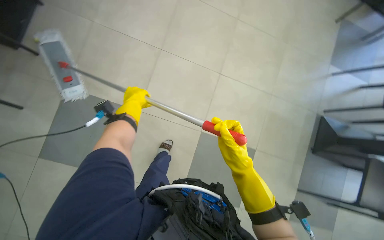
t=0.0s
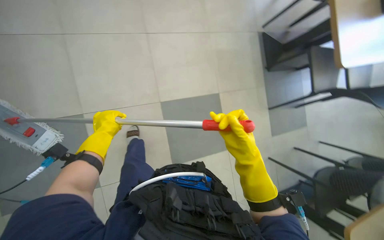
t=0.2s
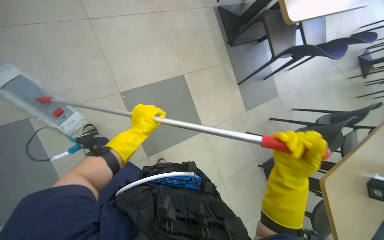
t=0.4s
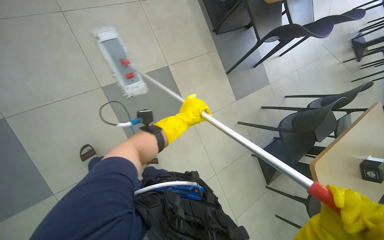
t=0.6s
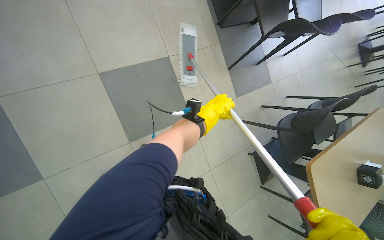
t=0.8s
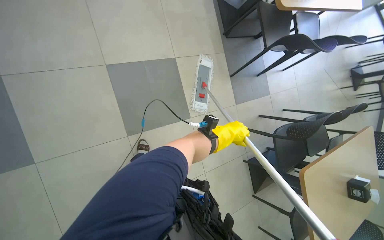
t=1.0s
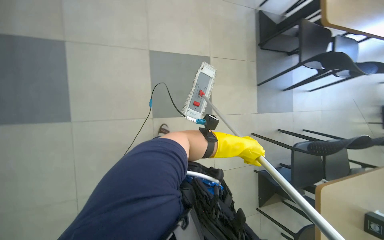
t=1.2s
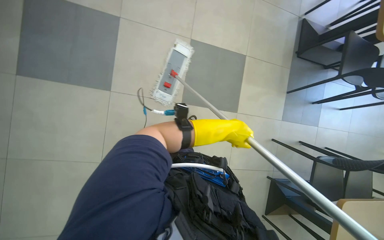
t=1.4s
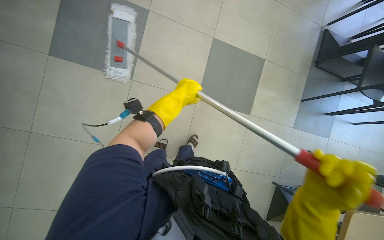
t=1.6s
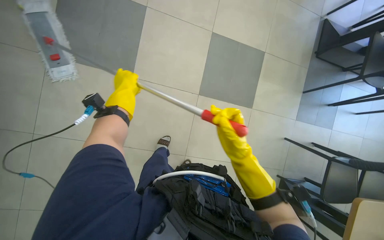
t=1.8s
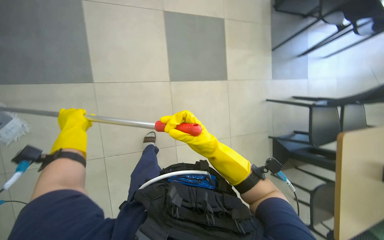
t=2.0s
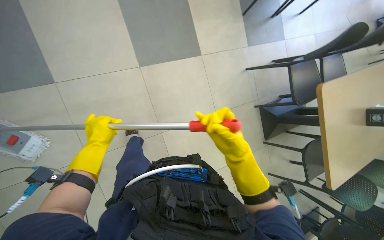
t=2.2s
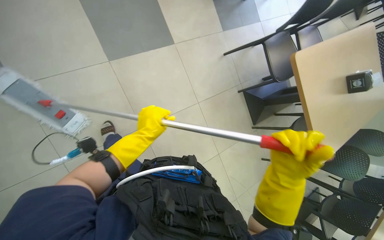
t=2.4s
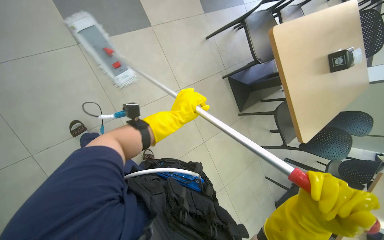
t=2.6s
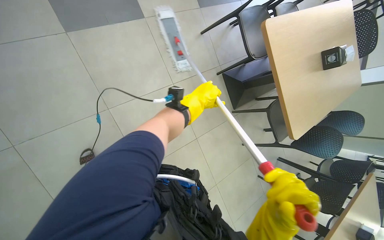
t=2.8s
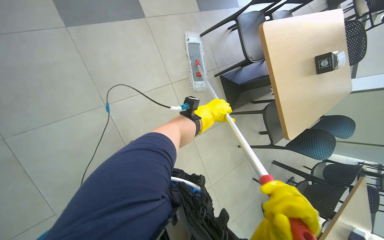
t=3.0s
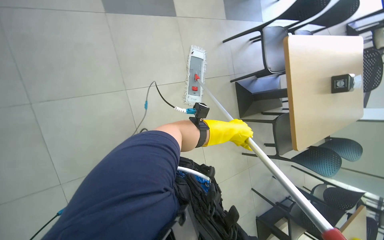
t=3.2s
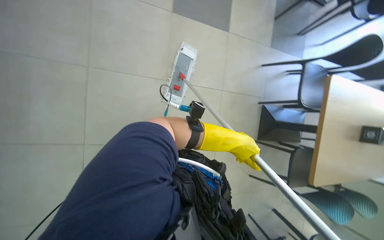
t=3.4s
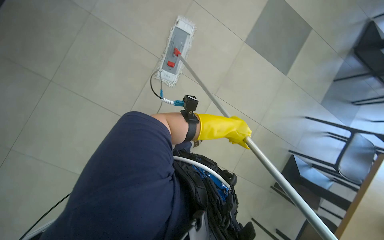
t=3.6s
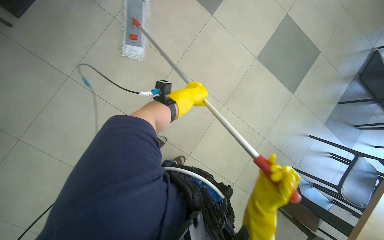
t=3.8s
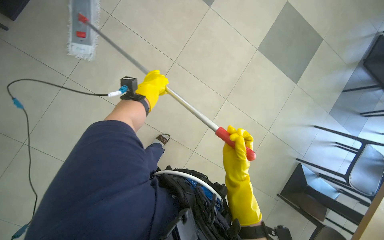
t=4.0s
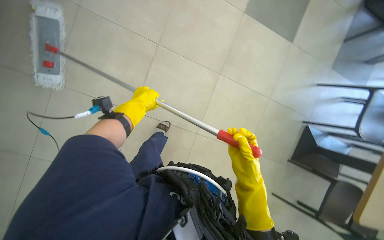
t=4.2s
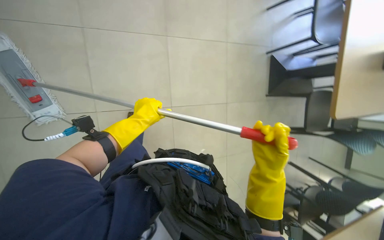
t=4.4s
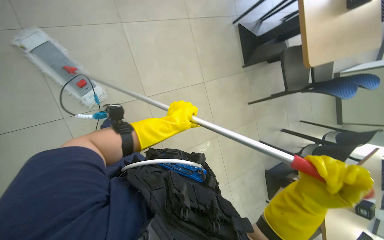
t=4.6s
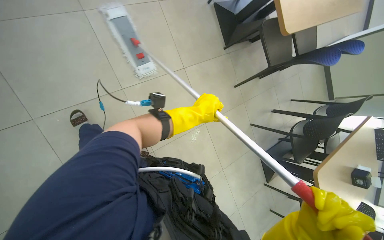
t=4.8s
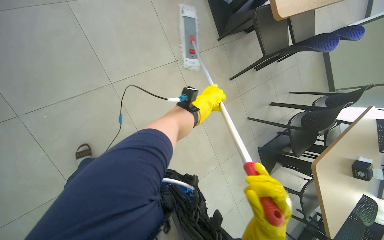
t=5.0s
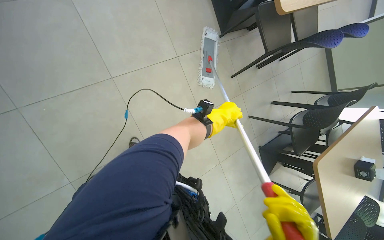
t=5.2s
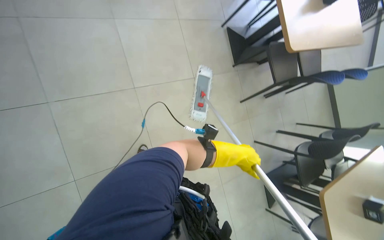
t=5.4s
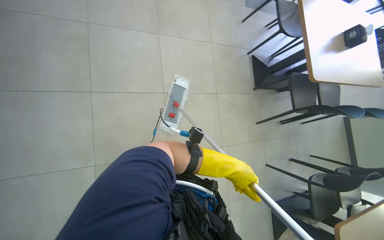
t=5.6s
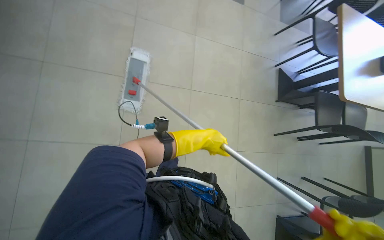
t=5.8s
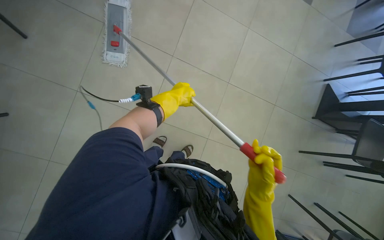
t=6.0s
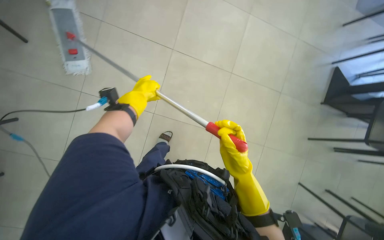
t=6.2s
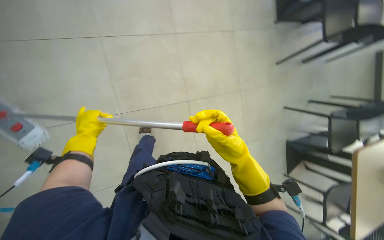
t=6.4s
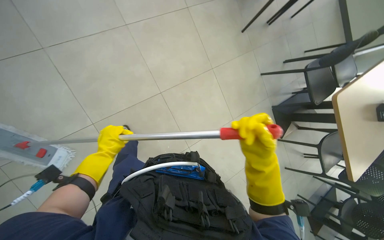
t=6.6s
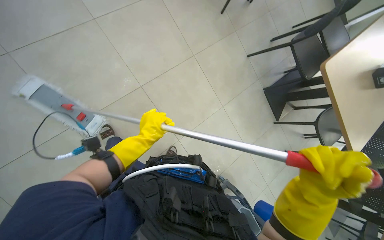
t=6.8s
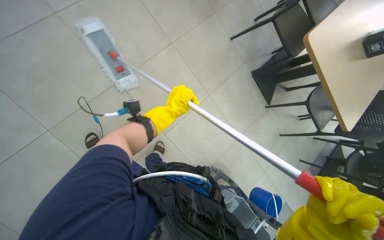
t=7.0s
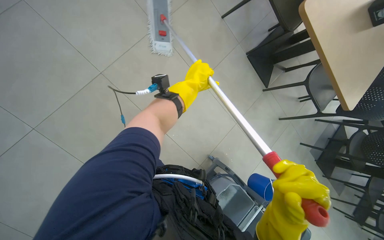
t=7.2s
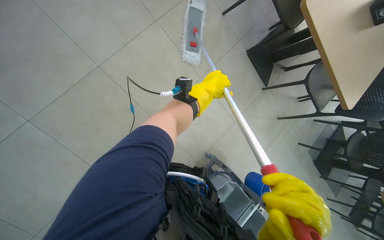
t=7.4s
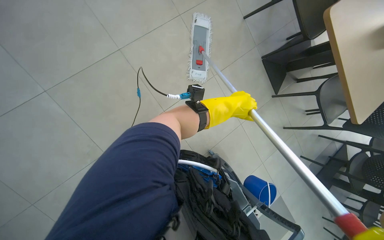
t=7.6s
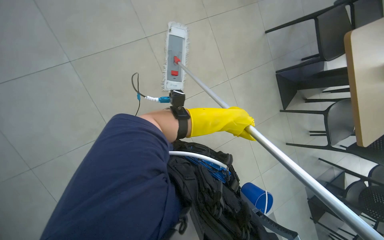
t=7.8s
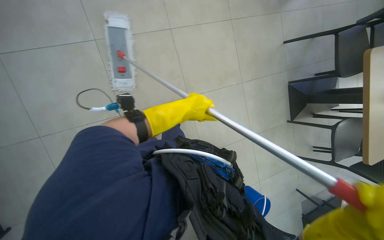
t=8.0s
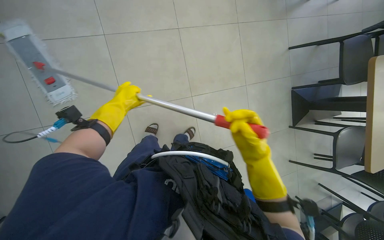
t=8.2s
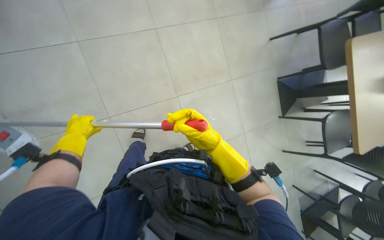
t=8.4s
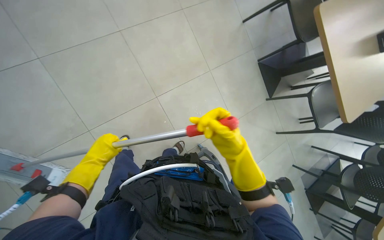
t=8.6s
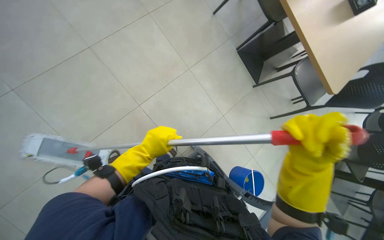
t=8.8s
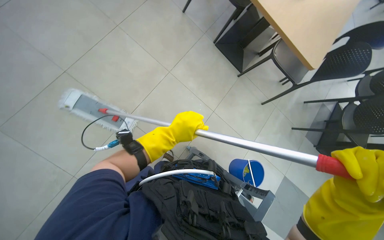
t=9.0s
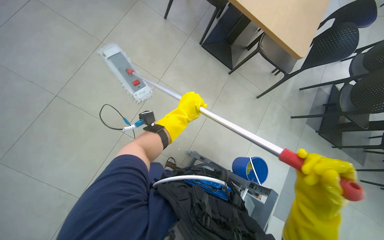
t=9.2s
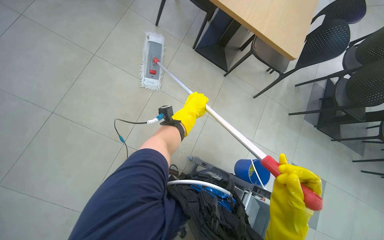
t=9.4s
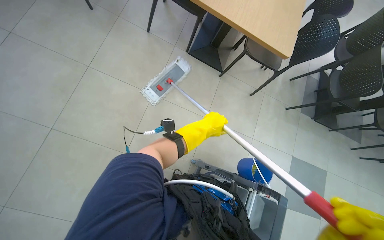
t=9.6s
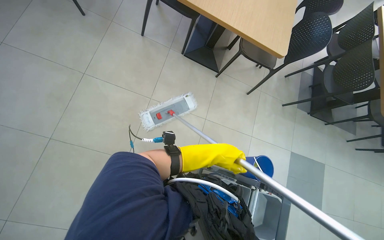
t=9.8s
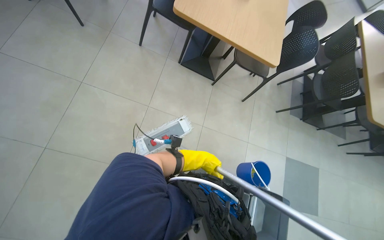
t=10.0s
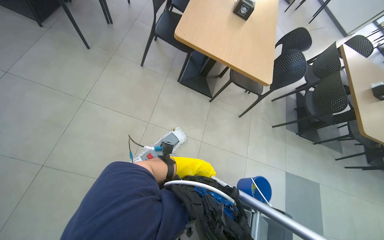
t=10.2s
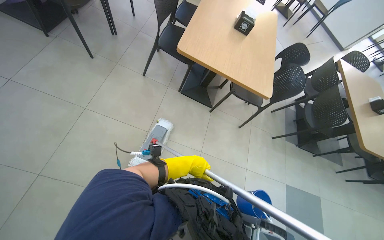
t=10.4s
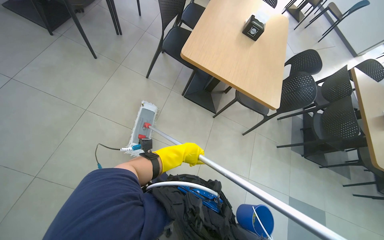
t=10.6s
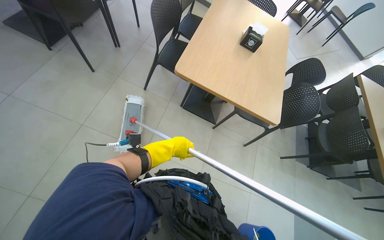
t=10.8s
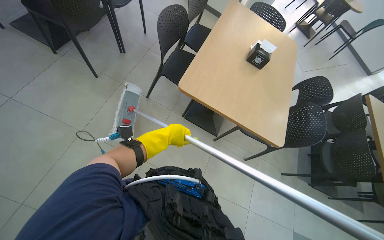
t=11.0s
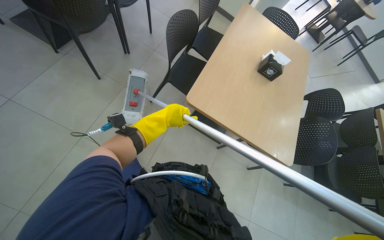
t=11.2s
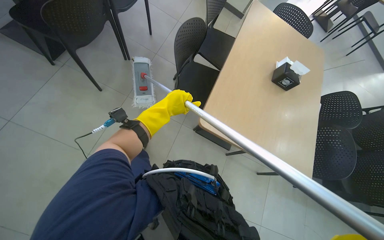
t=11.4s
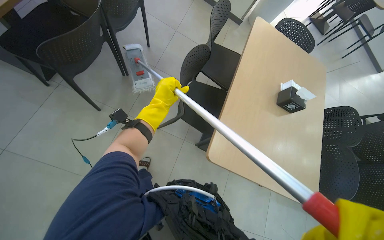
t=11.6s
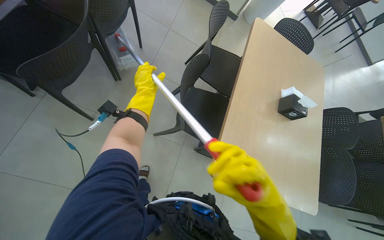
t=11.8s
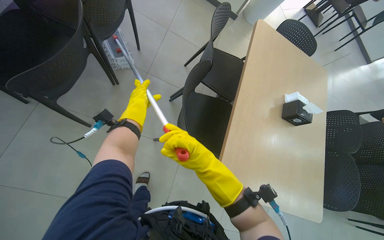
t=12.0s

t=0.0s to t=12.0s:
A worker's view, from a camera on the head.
Job: mopping floor.
The whole recording: Mopping the floor. The worker mops the floor with a flat mop.
t=0.0s to t=1.6s: The camera is carried about 50 cm.
t=1.6s to t=3.0s: The head travels roughly 60 cm.
t=3.0s to t=4.4s: The wearer looks roughly 30 degrees further to the left.
t=4.4s to t=6.0s: The wearer moves roughly 40 cm. The wearer looks about 30 degrees further to the left.
t=6.0s to t=7.6s: The head travels some 40 cm. The camera pitches downward, by some 20 degrees. The scene rotates counterclockwise by approximately 35 degrees.
t=10.4s to t=12.0s: The head travels roughly 1 m.

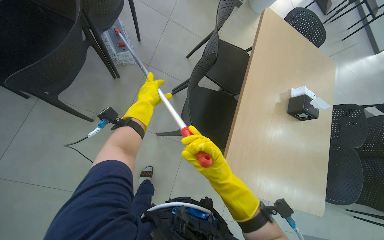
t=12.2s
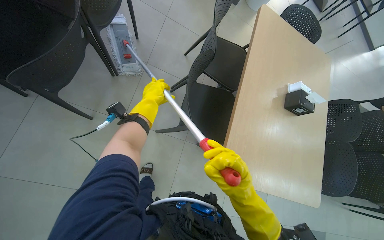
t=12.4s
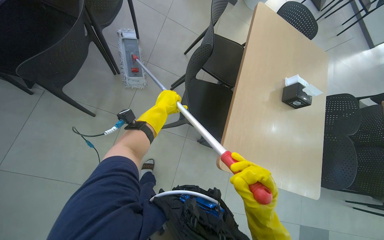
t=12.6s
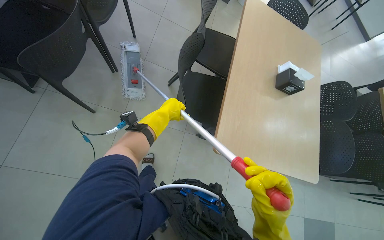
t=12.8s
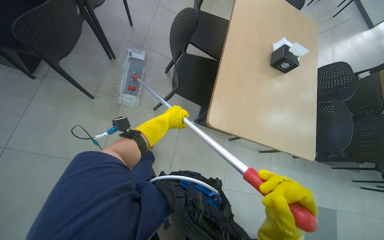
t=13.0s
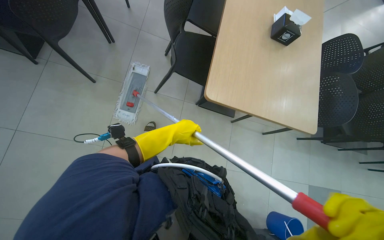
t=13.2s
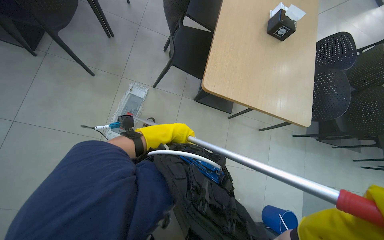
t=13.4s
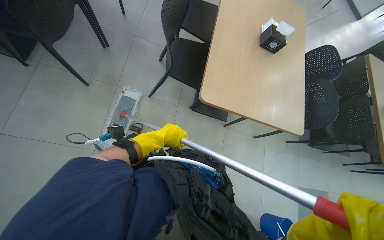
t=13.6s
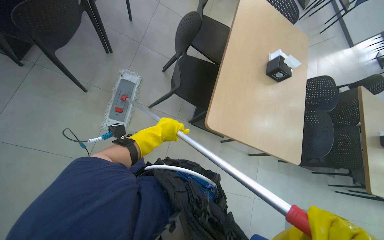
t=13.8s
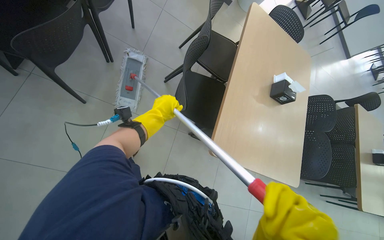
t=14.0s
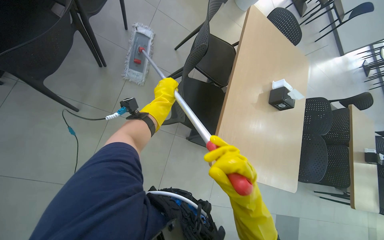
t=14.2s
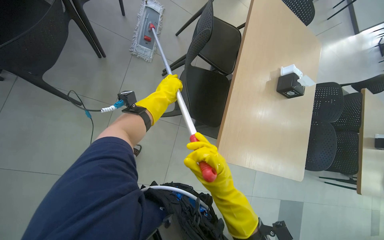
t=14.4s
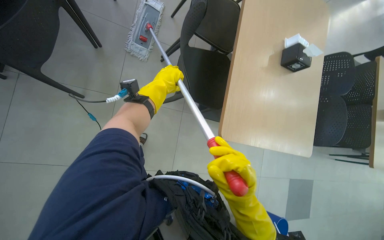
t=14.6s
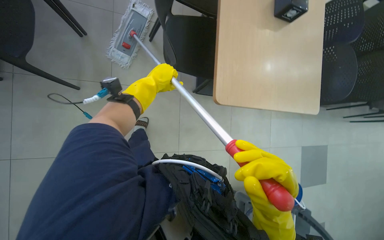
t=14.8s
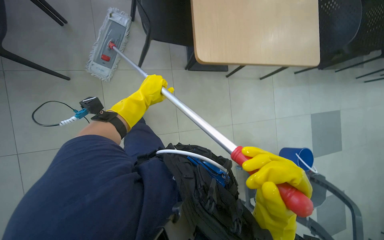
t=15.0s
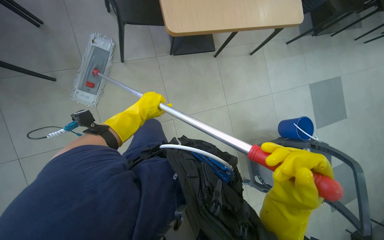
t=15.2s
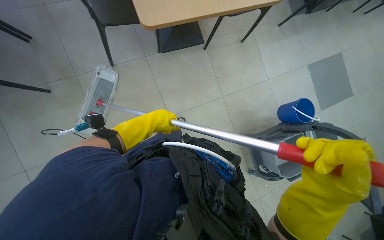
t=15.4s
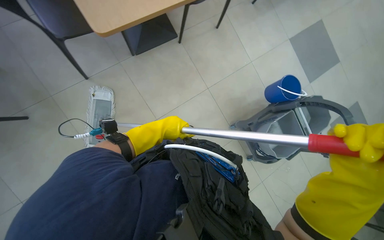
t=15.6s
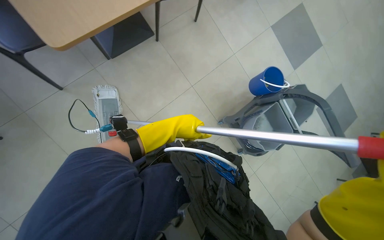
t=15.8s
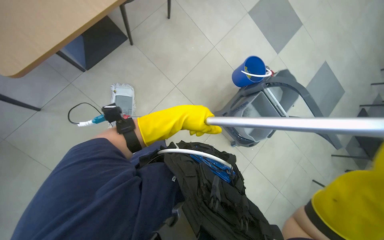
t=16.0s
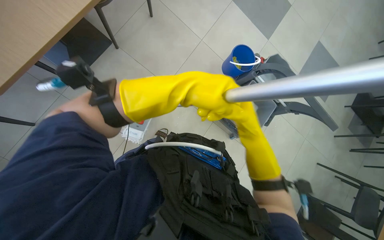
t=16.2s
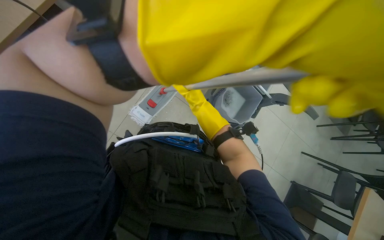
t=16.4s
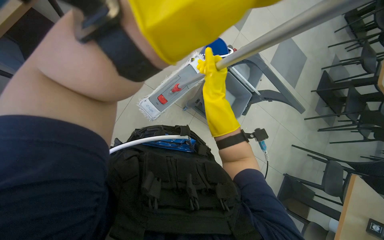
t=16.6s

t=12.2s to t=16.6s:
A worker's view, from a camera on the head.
Job: mopping floor.
The whole recording: Mopping the floor. The worker mops the floor with a flat mop.
t=12.2s to t=13.6s: The wearer moves about 50 cm.
t=13.6s to t=15.2s: The view tilts some 15 degrees downward. The left hand travels up the picture by about 15 cm.

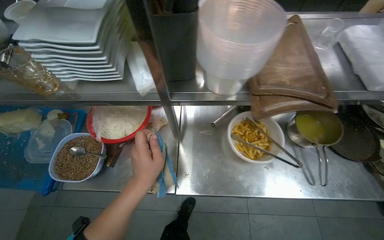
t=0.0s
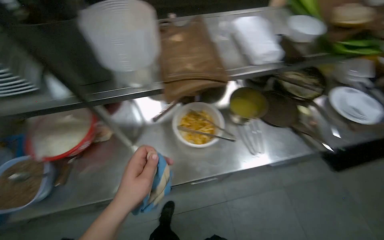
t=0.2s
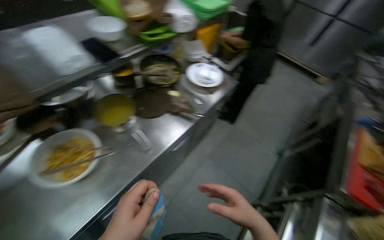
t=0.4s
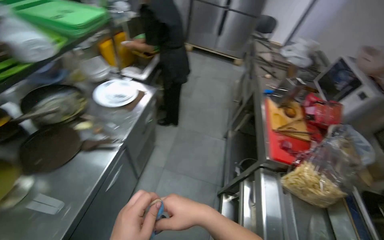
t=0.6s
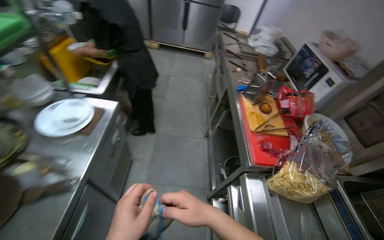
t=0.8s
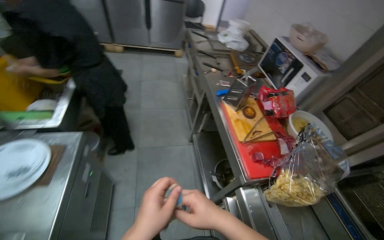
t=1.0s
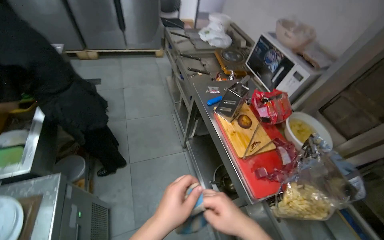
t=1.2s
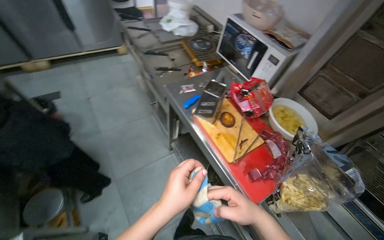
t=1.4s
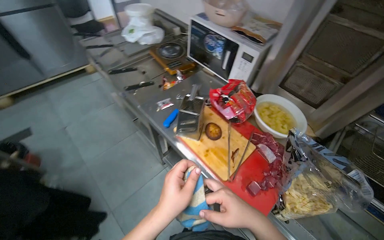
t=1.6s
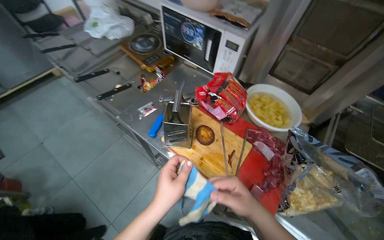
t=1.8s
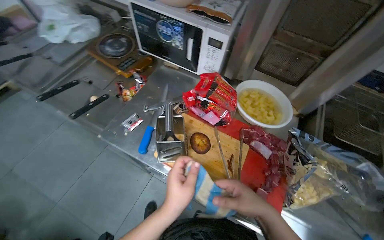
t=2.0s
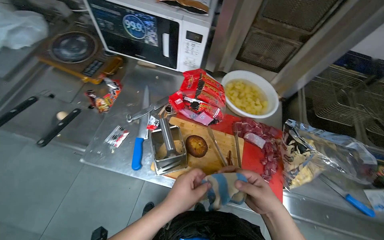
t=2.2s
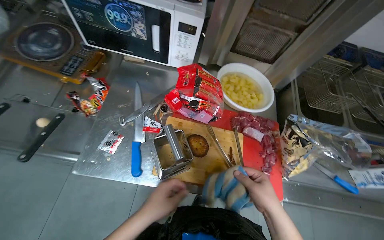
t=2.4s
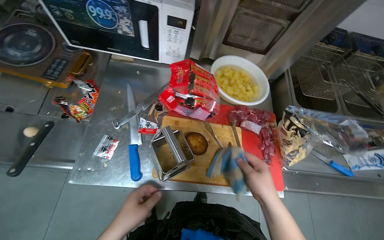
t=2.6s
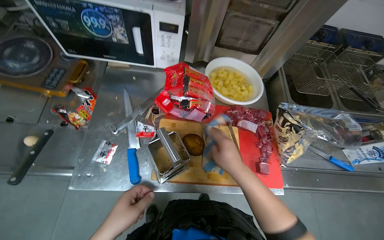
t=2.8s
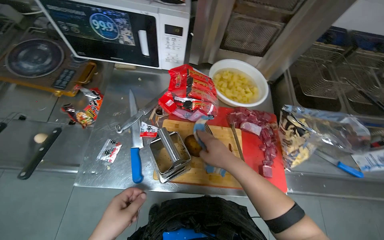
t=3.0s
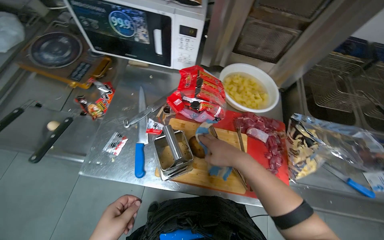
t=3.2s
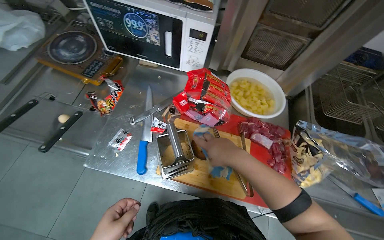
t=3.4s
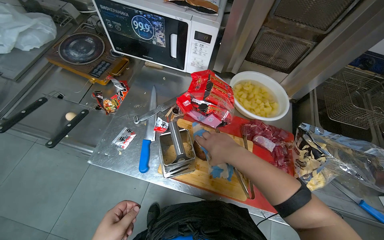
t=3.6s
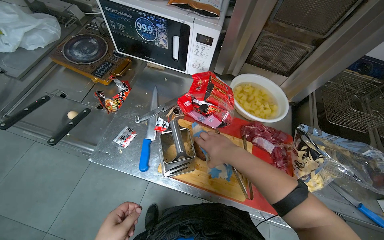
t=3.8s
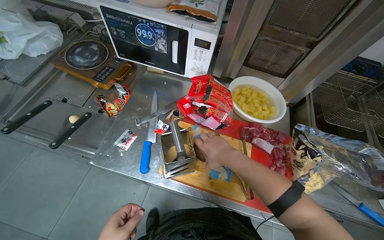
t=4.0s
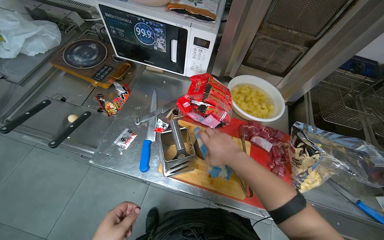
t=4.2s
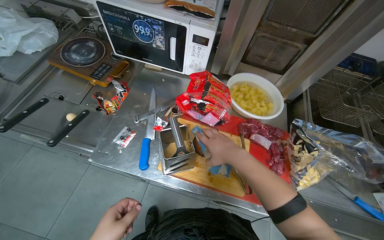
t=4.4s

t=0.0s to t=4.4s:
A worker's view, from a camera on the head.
Job: preparing food.
The whole recording: Grating food with a grater. The worker grates a round food item using a metal grater.
t=0.0s to t=1.4s: The head travels roughly 1 m. The wearer looks roughly 125 degrees further to the right.
t=1.4s to t=3.0s: The camera is carried about 40 cm. The wearer looks approximately 55 degrees further to the right. The wearer looks roughly 15 degrees further downward.
